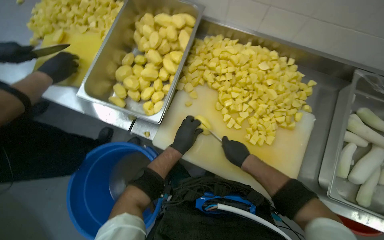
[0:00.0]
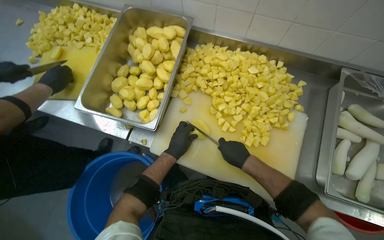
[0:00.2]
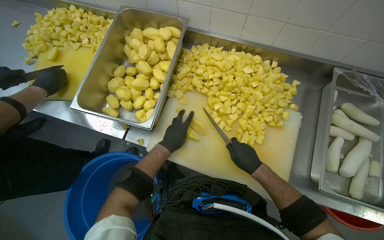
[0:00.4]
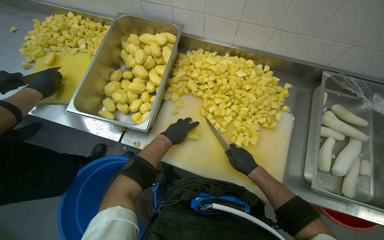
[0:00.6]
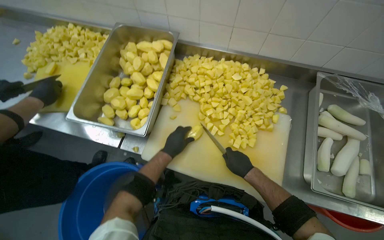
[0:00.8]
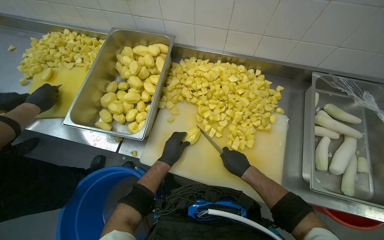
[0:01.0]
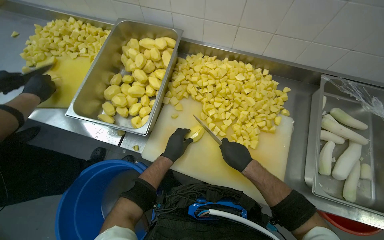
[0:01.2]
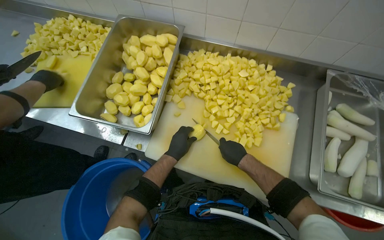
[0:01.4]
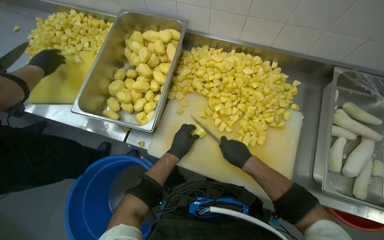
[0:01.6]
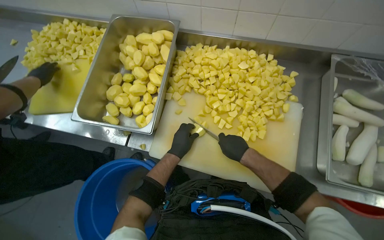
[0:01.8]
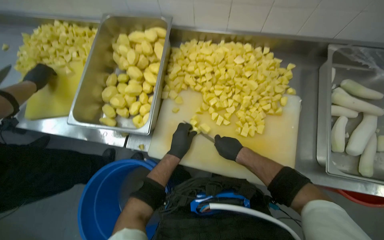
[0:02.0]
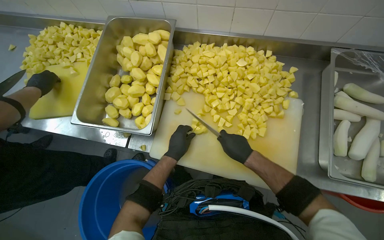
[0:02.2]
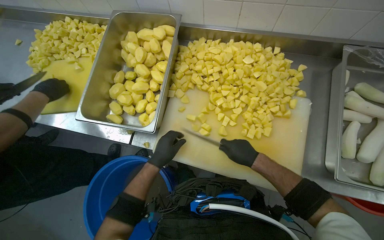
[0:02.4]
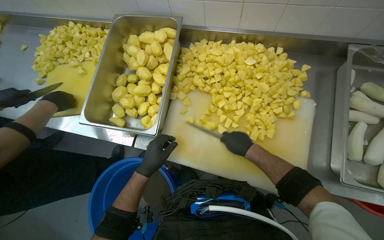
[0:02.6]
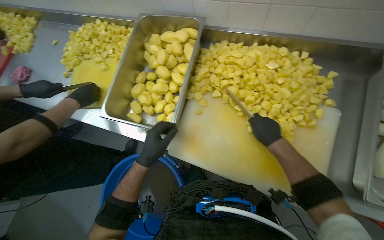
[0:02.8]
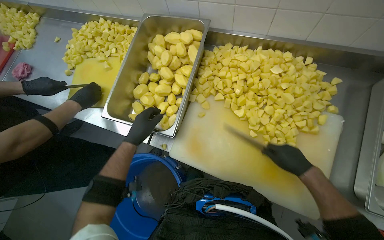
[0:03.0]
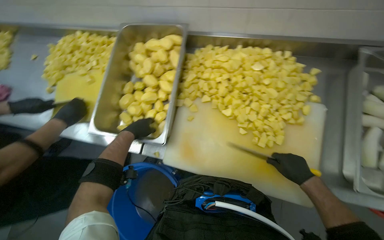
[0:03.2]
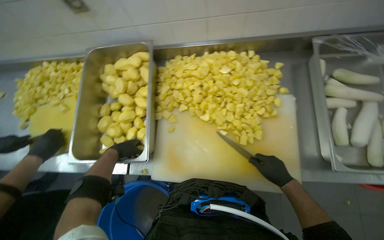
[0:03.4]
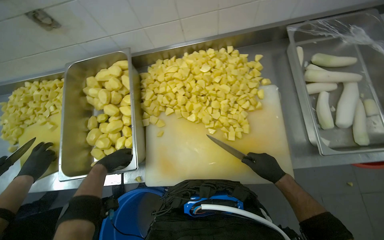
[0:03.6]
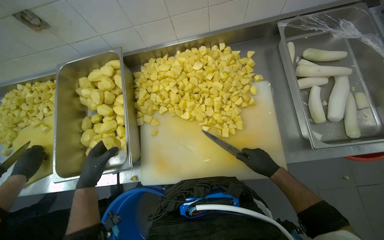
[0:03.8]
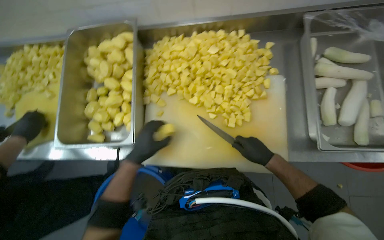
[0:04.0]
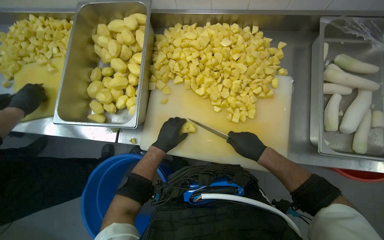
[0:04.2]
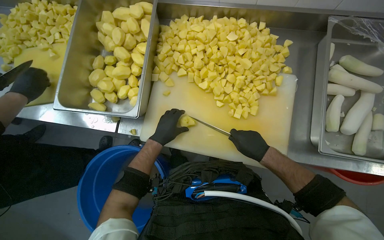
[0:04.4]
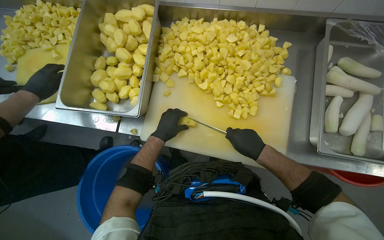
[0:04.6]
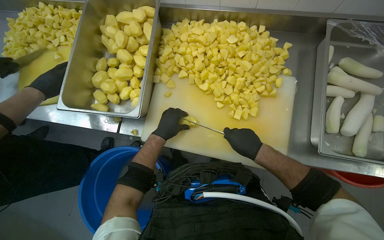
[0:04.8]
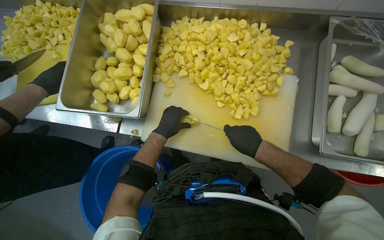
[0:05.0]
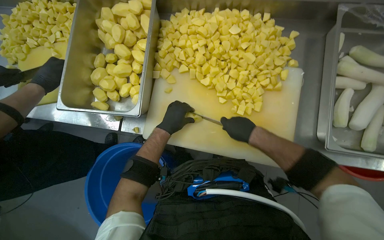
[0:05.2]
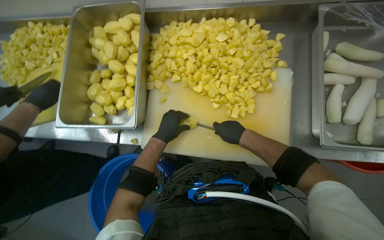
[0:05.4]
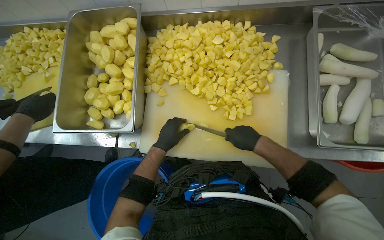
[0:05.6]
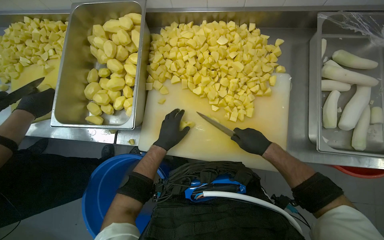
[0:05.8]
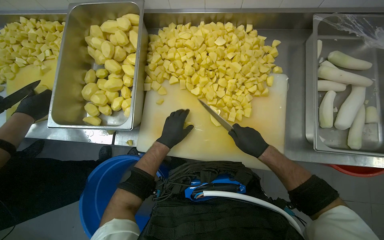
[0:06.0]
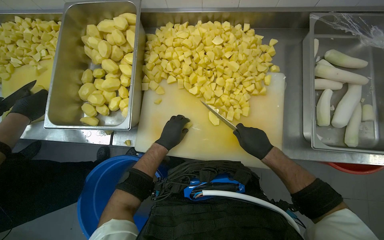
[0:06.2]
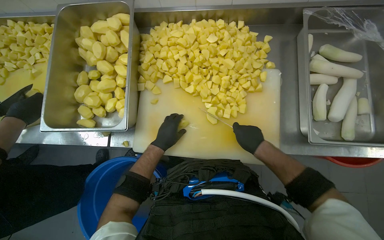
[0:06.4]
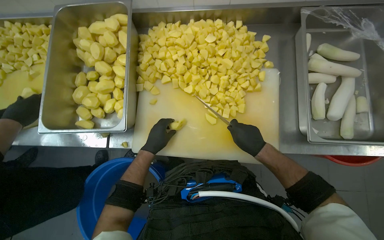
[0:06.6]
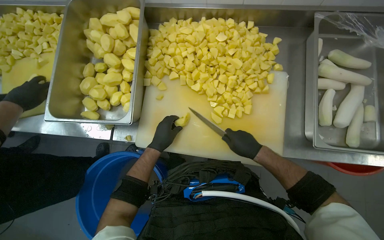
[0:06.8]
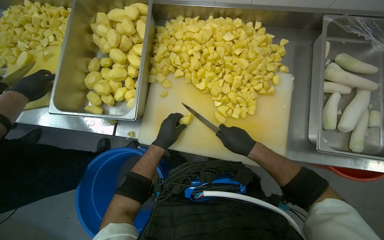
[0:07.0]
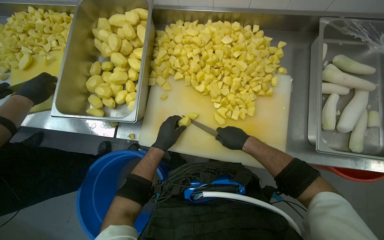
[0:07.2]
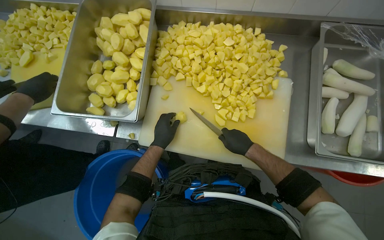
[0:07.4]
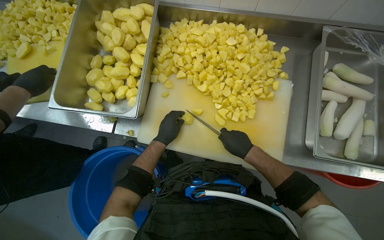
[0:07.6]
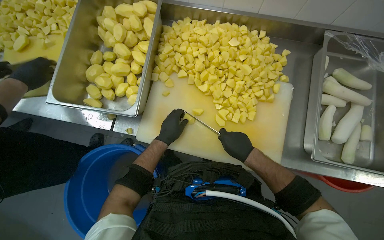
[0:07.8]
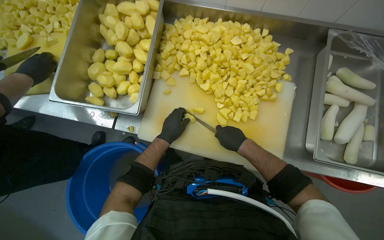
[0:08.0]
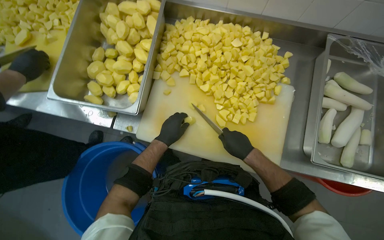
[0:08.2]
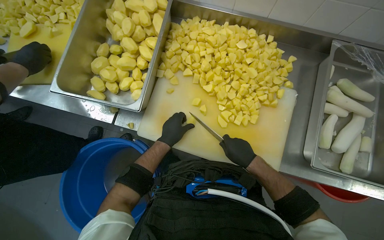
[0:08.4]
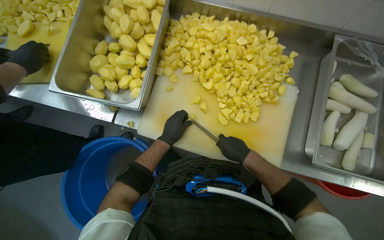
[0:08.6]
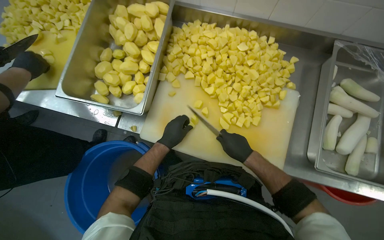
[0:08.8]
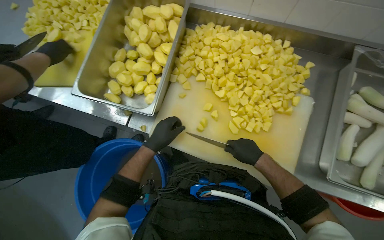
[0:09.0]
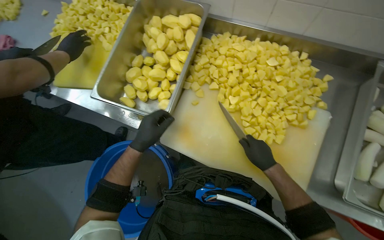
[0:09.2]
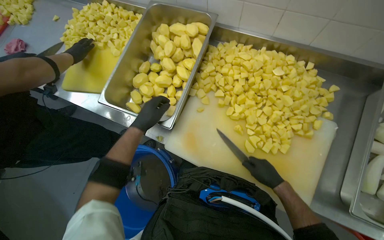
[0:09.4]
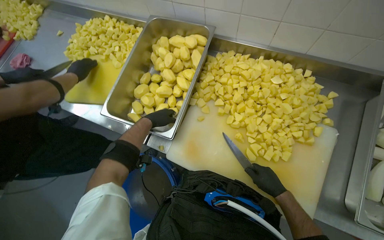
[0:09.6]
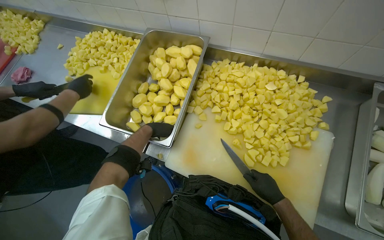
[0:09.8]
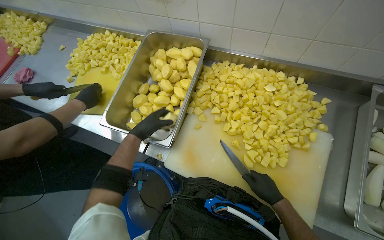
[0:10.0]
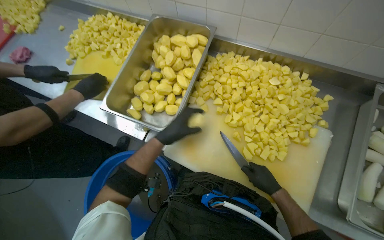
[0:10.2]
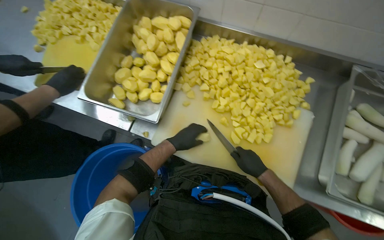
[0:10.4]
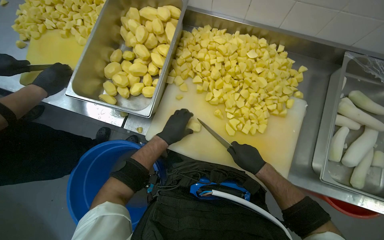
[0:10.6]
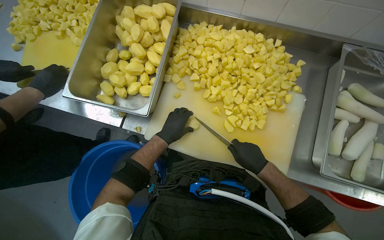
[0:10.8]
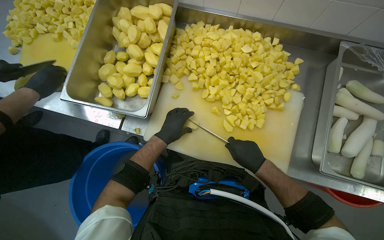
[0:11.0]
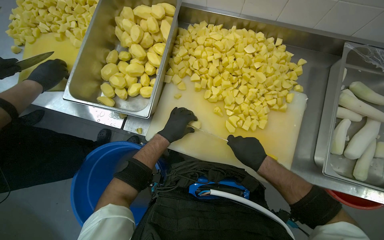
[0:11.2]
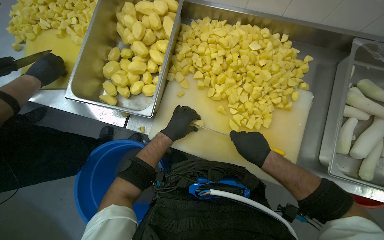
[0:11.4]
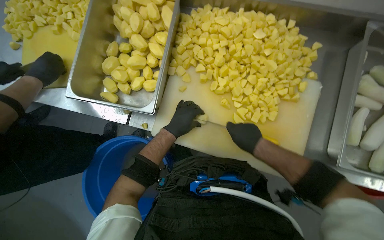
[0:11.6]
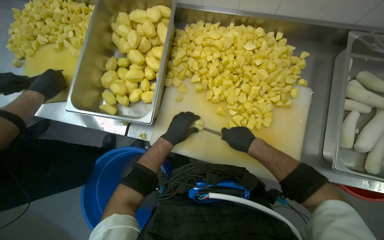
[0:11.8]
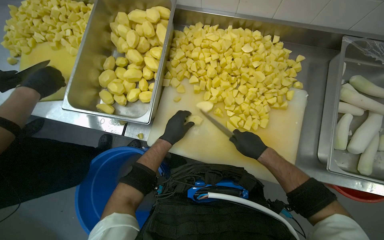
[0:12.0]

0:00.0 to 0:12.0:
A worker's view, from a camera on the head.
Job: preparing food.
The whole recording: Cutting potatoes into pieces. The worker dices peeled potatoes into smaller pieces on a cutting board.
0:00.0 to 0:01.6: The hands are busy where they are.
0:01.6 to 0:03.0: The left hand moves to the left, roughly 20 cm.
0:04.4 to 0:09.0: The hands stay close to where they were, moving slightly.
0:10.4 to 0:12.0: The hands make small movements and keep their place.

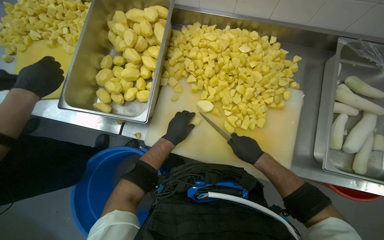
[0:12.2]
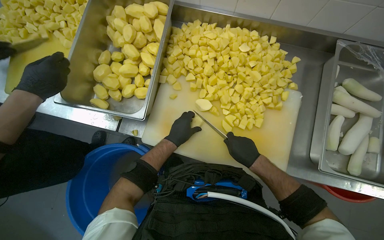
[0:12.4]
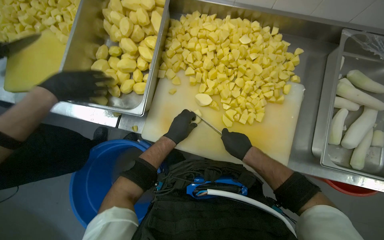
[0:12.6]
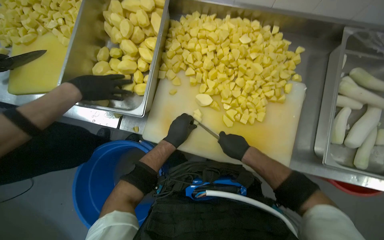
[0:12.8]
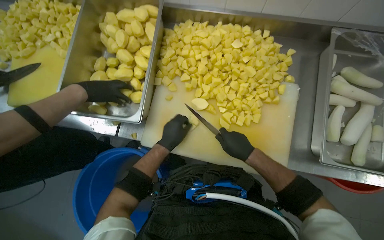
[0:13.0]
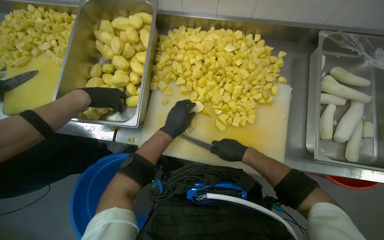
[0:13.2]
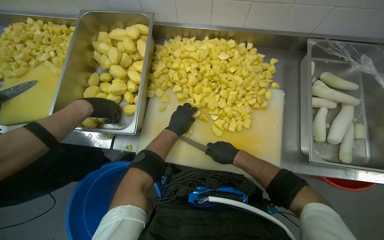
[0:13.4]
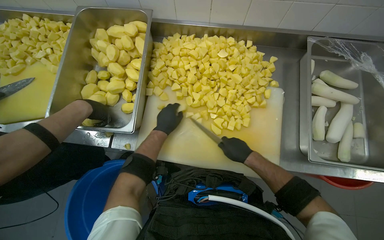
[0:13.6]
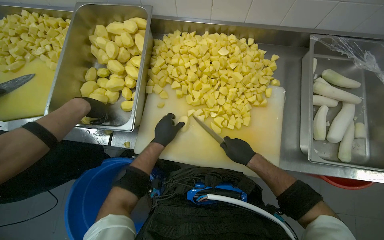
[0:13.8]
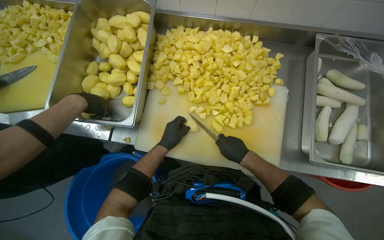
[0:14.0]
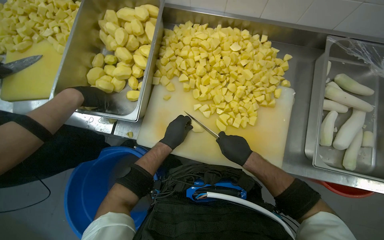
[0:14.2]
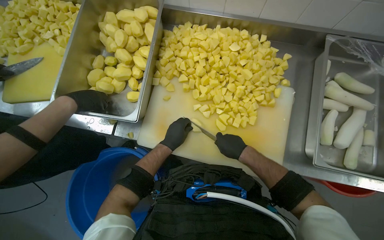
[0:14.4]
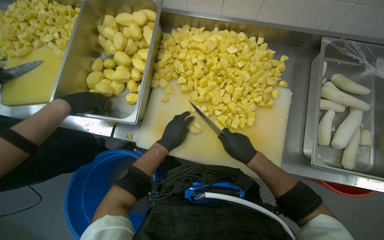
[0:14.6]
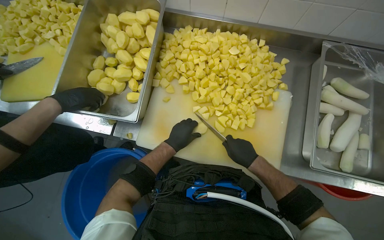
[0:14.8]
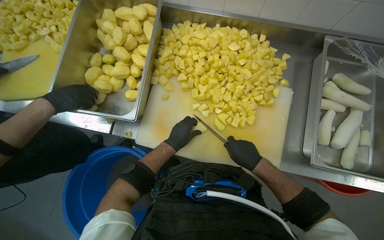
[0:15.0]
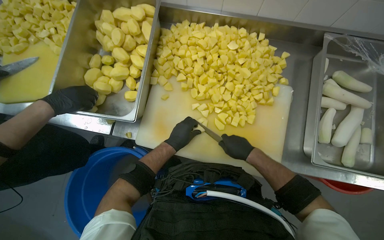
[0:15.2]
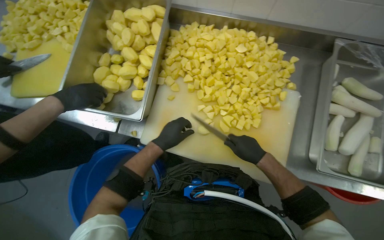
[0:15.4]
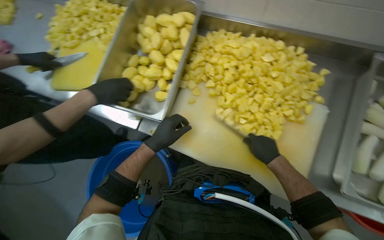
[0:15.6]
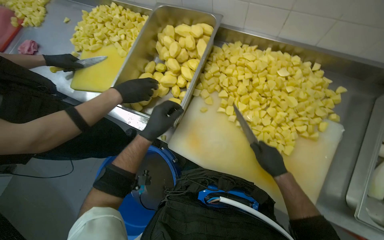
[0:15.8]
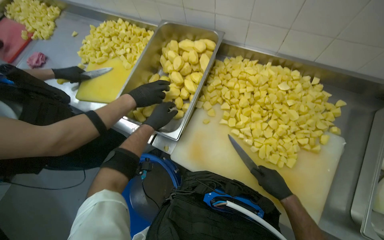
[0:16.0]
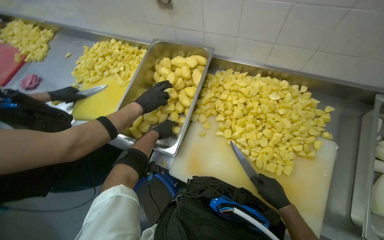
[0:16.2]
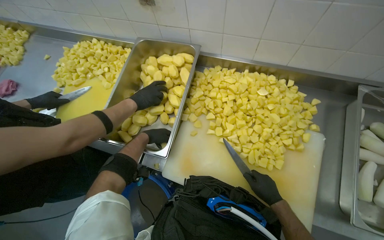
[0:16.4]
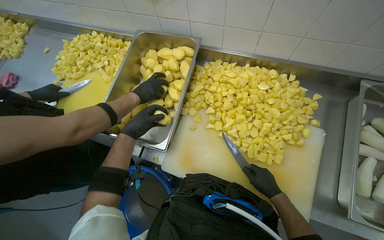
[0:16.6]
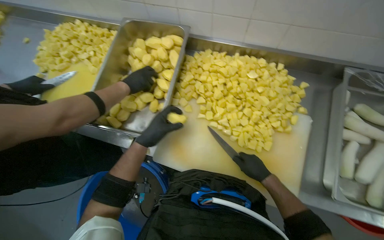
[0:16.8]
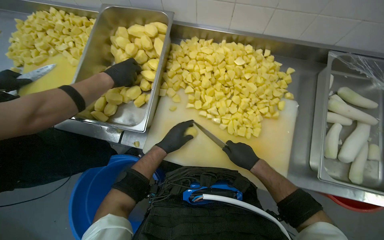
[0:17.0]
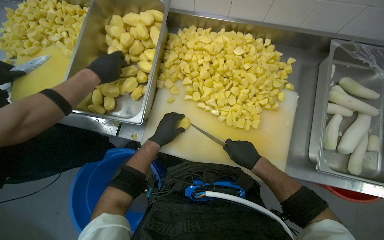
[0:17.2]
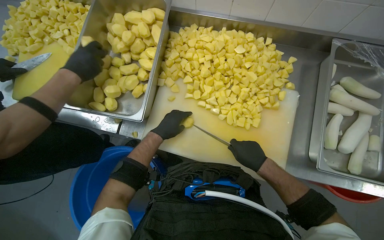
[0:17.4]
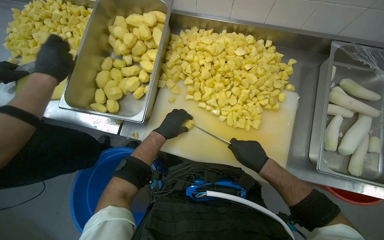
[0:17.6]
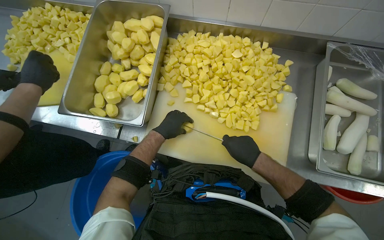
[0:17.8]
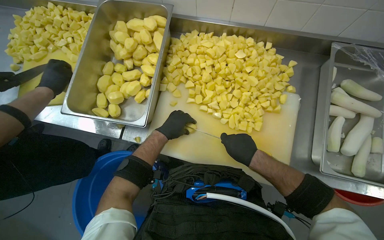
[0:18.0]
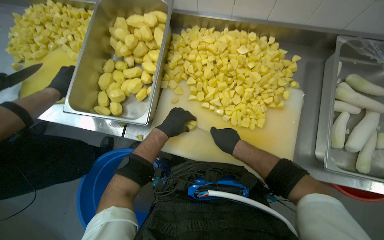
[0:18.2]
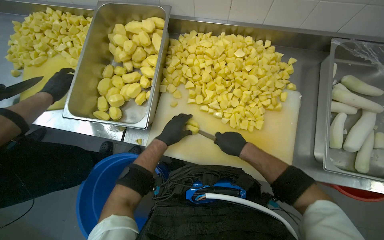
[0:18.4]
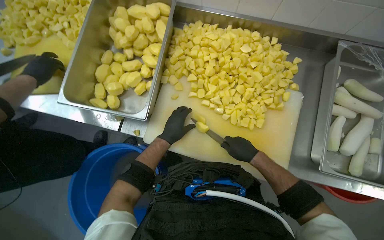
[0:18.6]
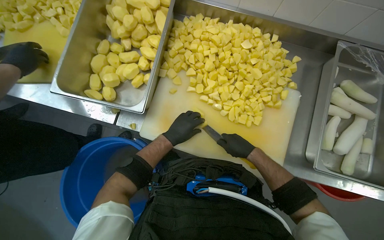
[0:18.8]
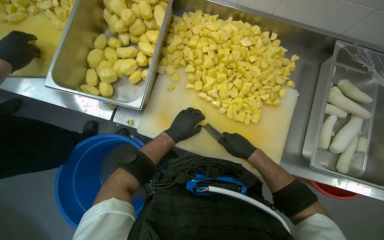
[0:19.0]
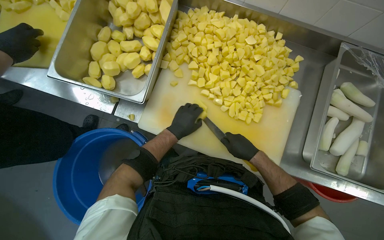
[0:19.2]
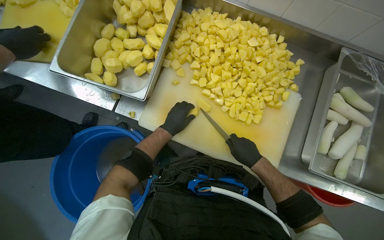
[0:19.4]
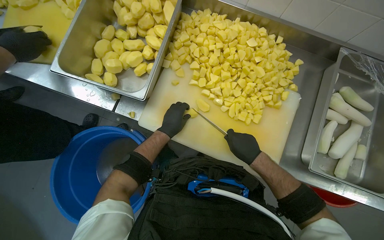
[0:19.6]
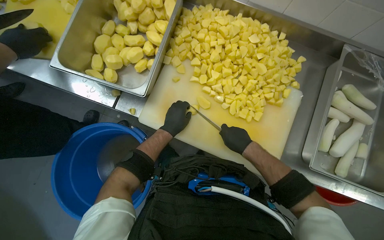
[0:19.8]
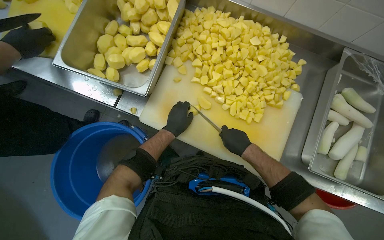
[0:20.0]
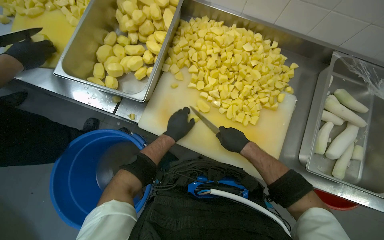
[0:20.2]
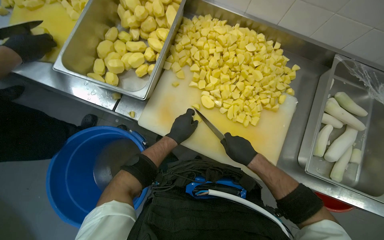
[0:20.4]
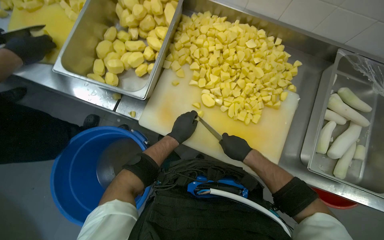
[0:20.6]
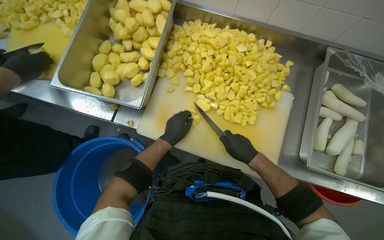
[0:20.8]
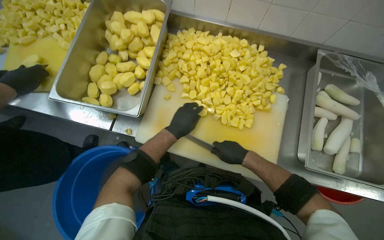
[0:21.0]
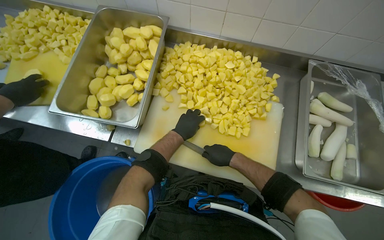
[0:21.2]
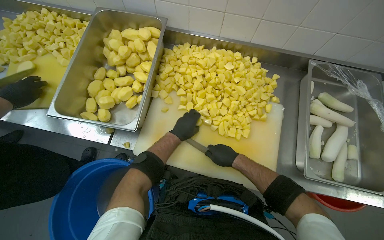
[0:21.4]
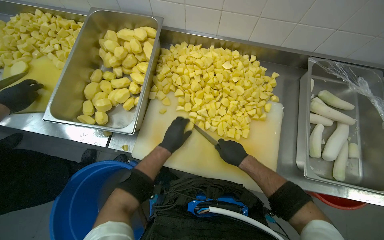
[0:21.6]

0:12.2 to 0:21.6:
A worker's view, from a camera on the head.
Job: preparing food.
The whole recording: Cutting potatoes into pieces. The worker dices peeled potatoes into smaller pieces on a cutting board.
0:12.2 to 0:15.4: The hands stay close to where they were, moving slightly.
0:15.4 to 0:17.0: The left hand reaches about 10 cm farther from the camera, then returns.
0:17.0 to 0:20.0: The hands work in one place, with small movements.
